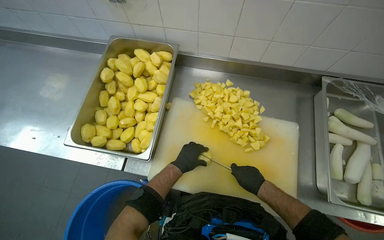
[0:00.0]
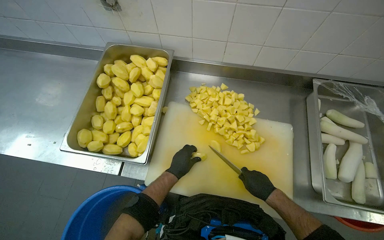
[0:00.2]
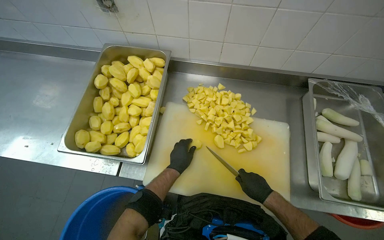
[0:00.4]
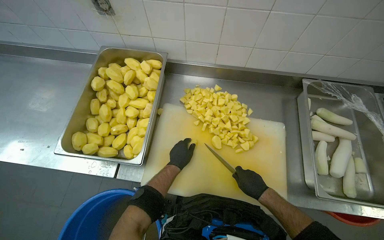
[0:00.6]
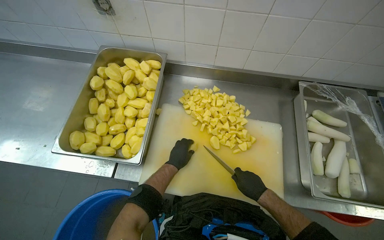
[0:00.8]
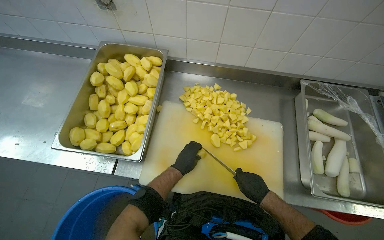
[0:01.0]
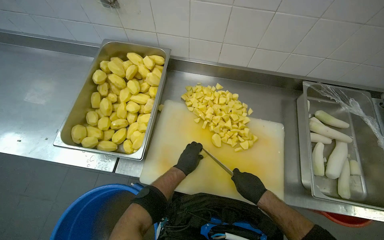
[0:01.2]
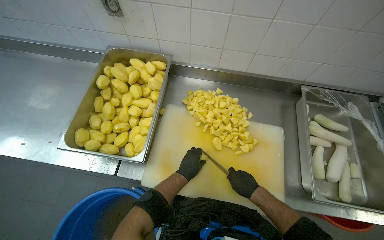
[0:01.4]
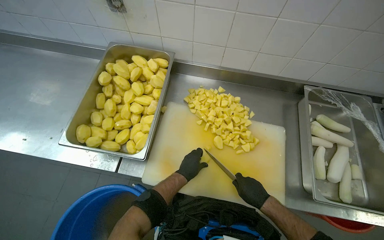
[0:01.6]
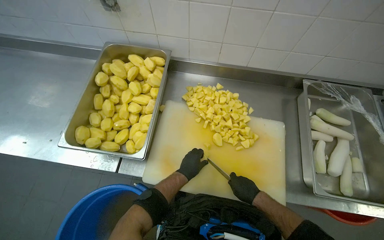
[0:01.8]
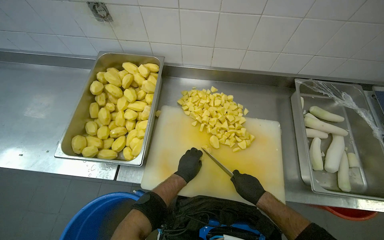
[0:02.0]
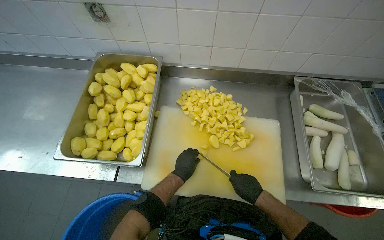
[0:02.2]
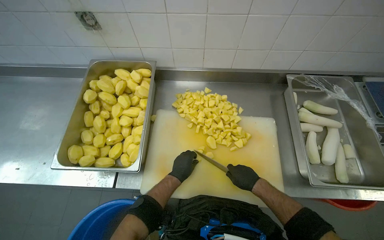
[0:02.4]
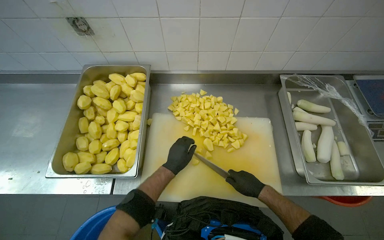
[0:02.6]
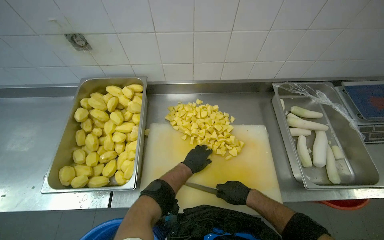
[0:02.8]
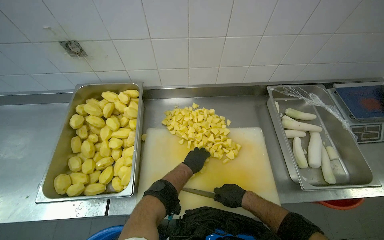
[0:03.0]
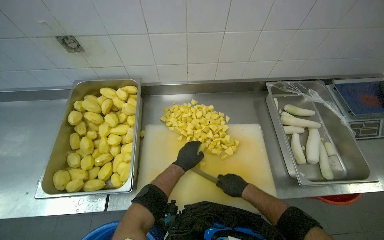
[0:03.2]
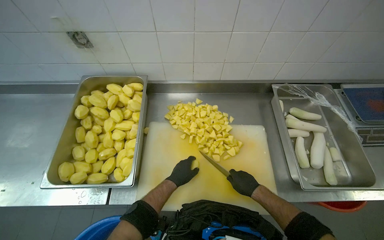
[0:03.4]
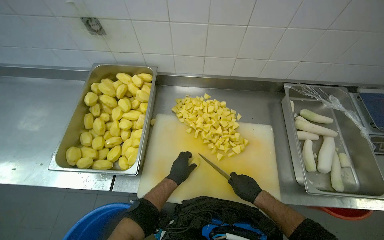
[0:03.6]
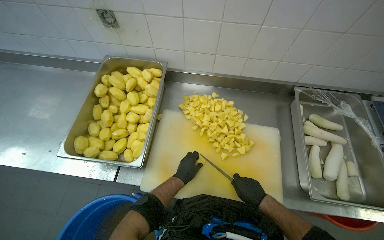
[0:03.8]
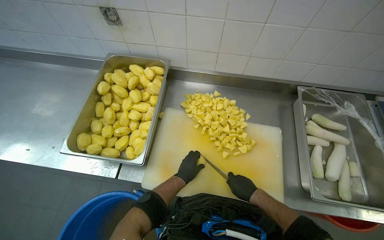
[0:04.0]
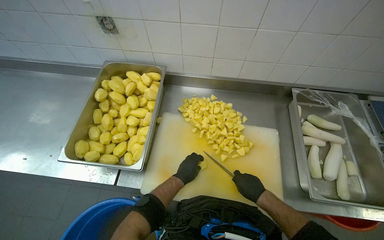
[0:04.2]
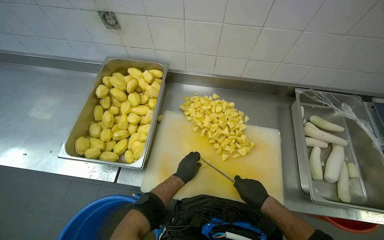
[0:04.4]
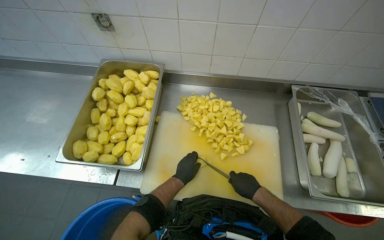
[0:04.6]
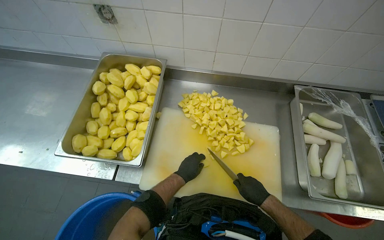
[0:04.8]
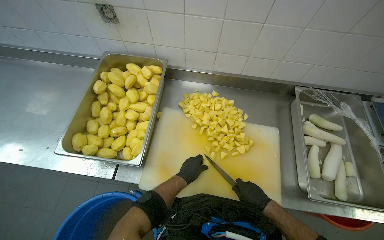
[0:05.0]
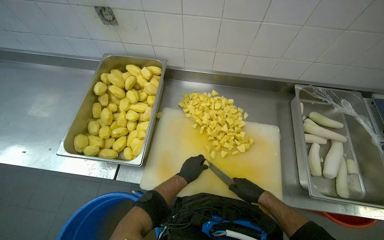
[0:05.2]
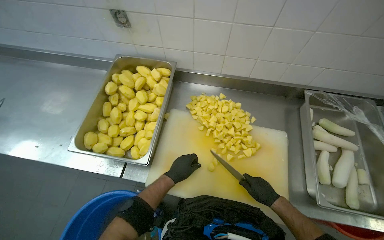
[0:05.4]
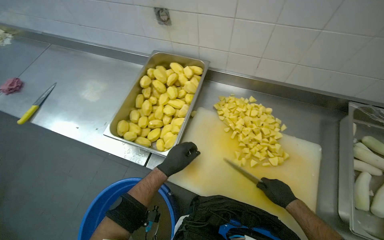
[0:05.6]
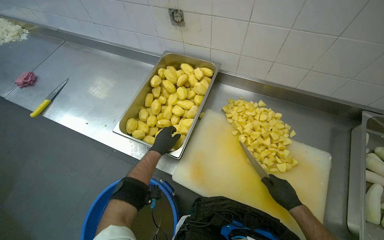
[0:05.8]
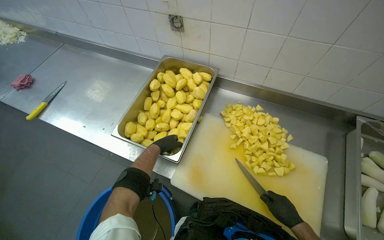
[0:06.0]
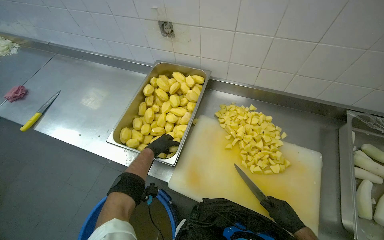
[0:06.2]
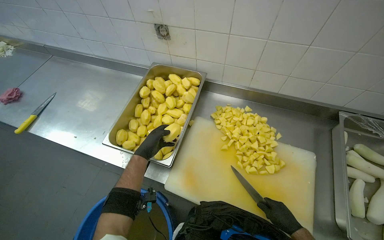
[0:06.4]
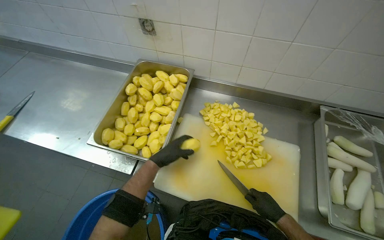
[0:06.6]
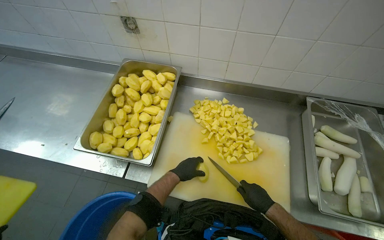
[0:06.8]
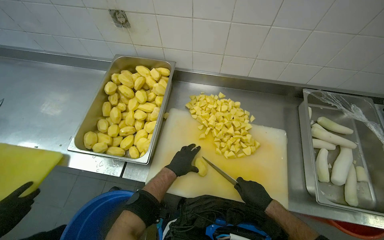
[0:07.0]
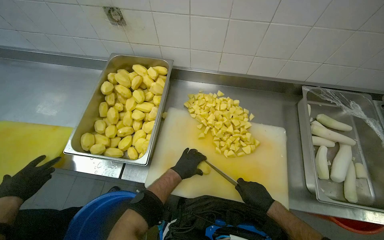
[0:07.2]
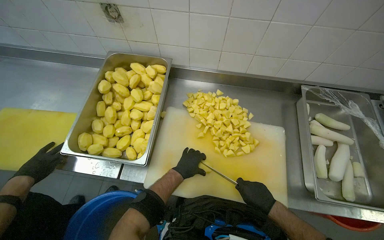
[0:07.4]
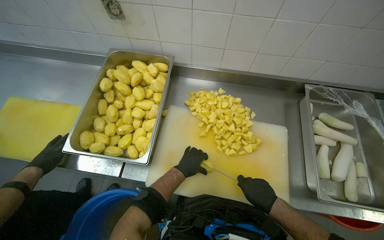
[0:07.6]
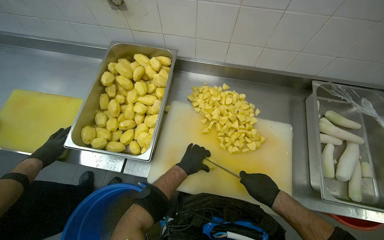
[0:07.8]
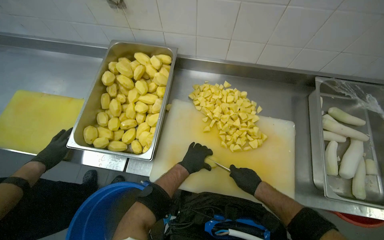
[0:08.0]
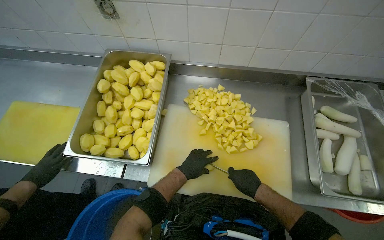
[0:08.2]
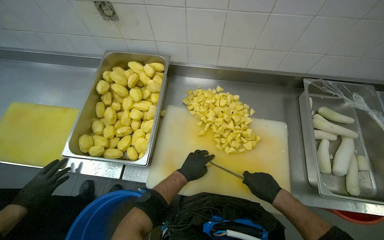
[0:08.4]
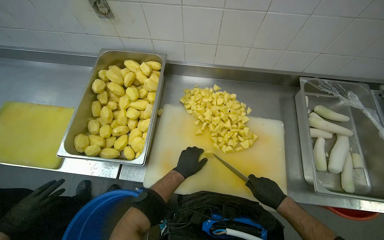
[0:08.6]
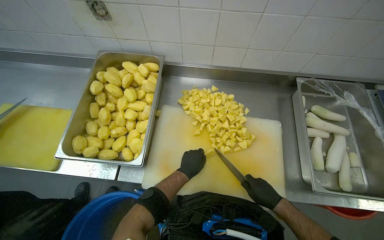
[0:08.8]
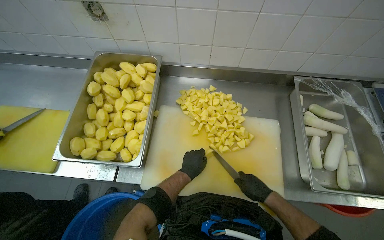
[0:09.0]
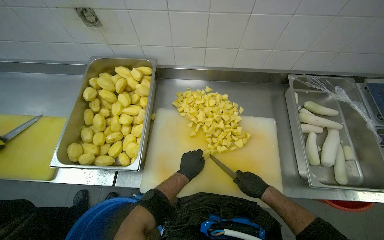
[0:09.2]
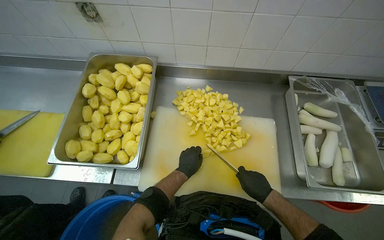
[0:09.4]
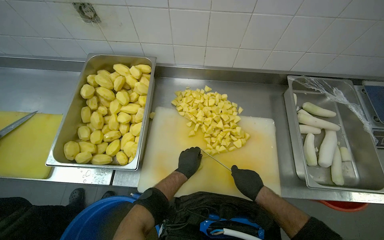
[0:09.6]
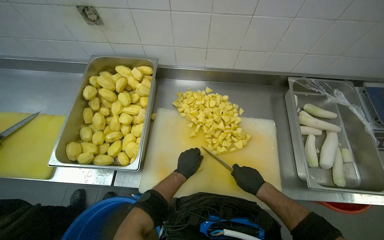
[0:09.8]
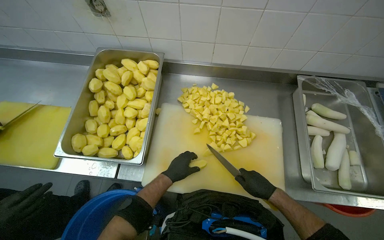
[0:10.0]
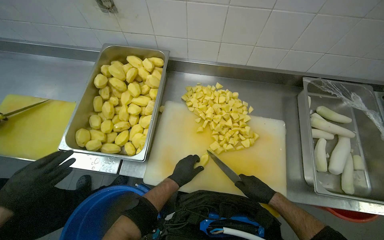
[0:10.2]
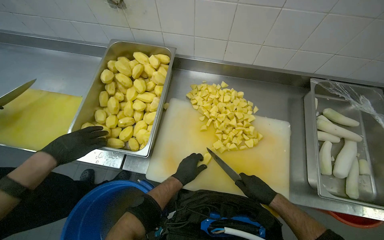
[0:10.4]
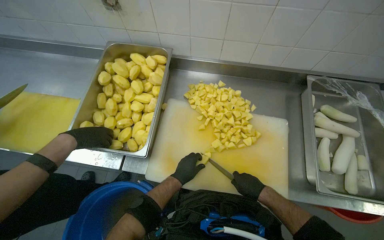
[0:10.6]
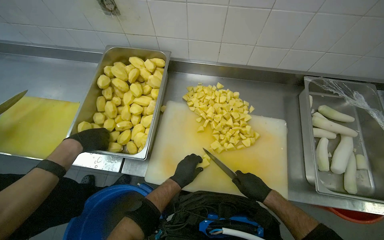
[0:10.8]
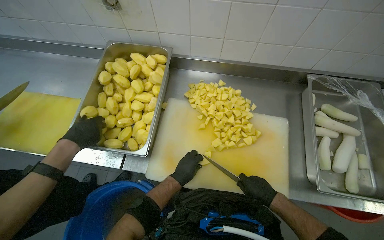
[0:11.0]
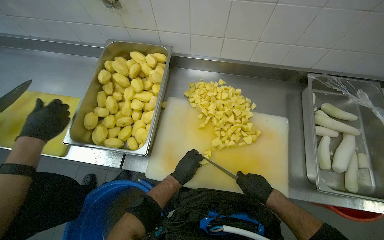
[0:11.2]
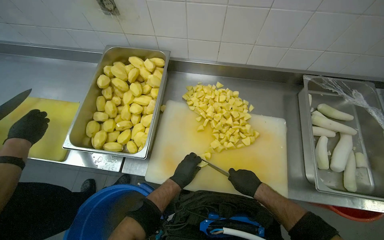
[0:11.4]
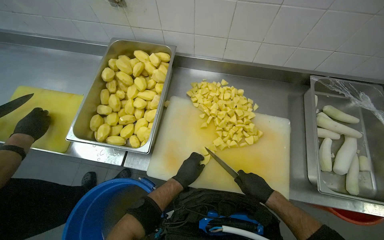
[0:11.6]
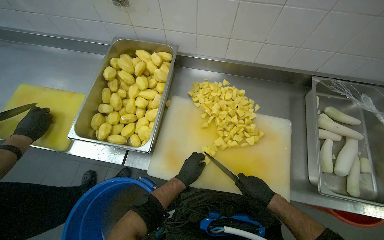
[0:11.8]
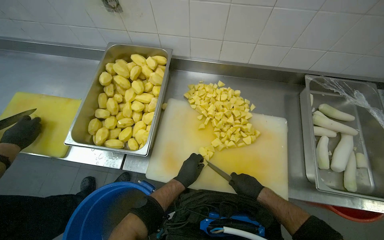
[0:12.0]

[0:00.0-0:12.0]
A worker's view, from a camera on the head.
Job: preparing food.
The whole recording: Cutting potatoes into pieces. The worker cuts peeled potatoes into smaller pieces on a cutting board.
0:00.0 to 0:01.6: The hands are busy where they are.
0:04.4 to 0:06.0: The left hand heads to the left, covering some 25 cm.
0:06.0 to 0:07.6: The left hand shifts roughly 20 cm to the right and down the picture.
0:07.6 to 0:12.0: The hands are busy where they are.

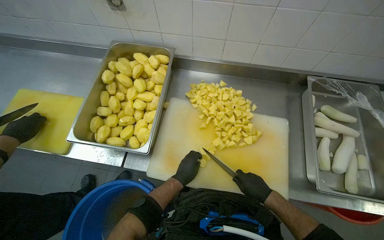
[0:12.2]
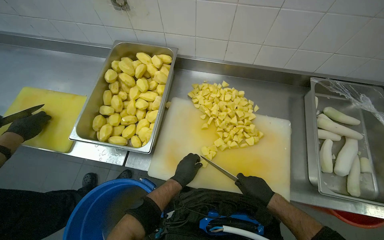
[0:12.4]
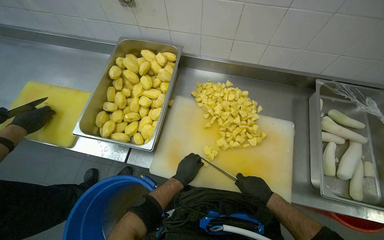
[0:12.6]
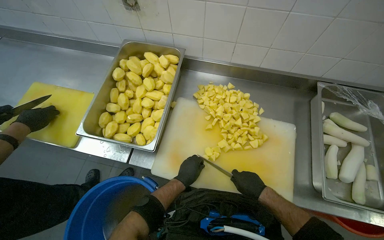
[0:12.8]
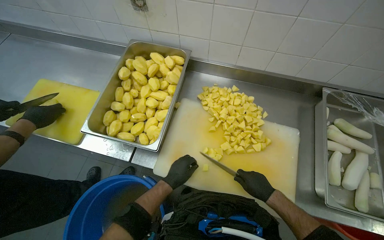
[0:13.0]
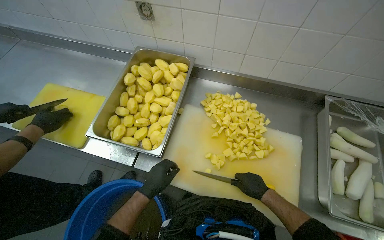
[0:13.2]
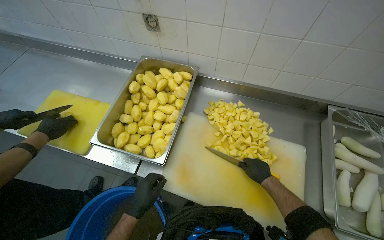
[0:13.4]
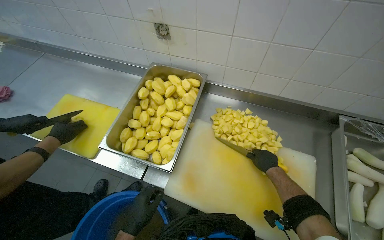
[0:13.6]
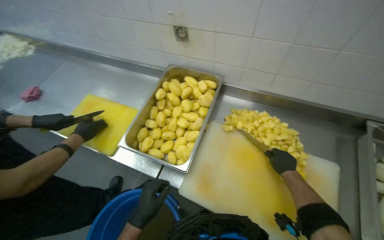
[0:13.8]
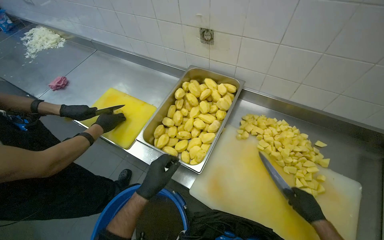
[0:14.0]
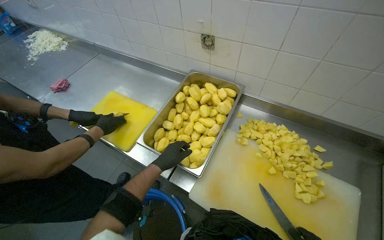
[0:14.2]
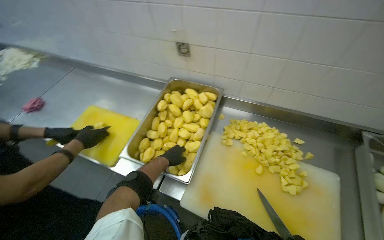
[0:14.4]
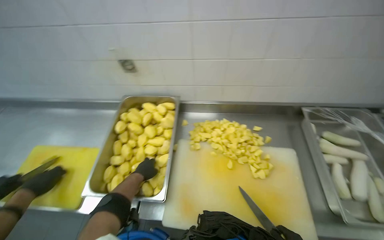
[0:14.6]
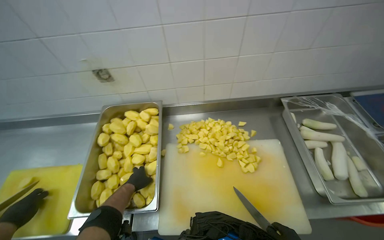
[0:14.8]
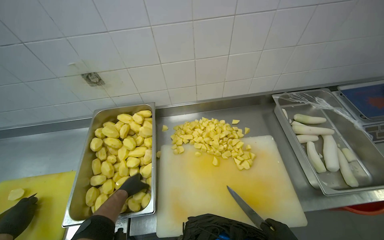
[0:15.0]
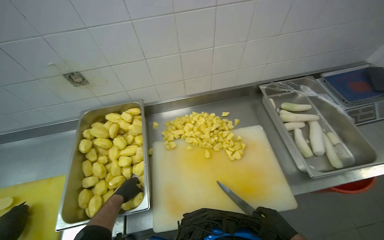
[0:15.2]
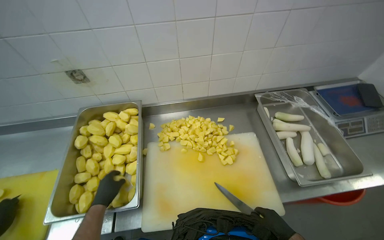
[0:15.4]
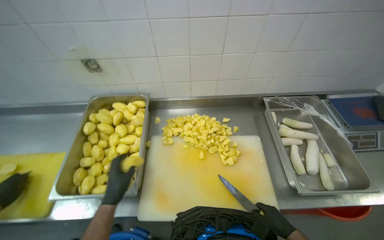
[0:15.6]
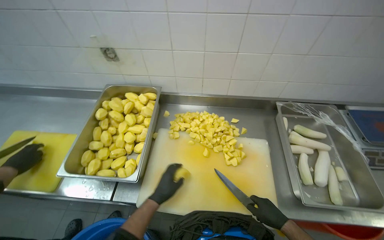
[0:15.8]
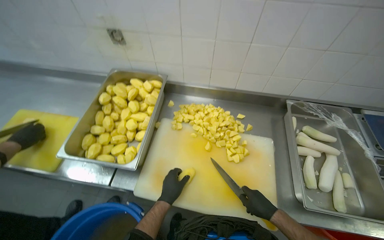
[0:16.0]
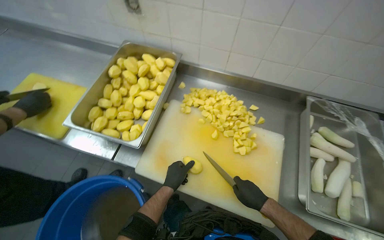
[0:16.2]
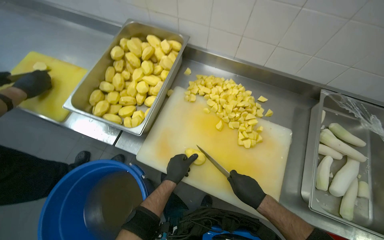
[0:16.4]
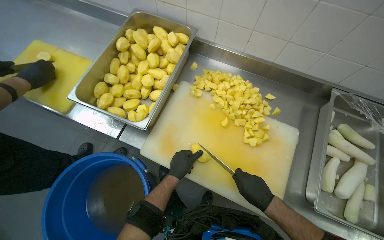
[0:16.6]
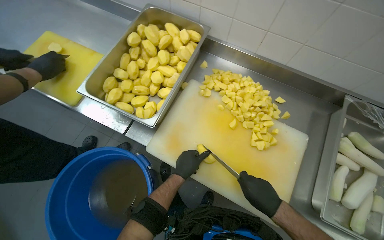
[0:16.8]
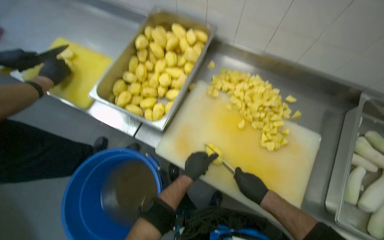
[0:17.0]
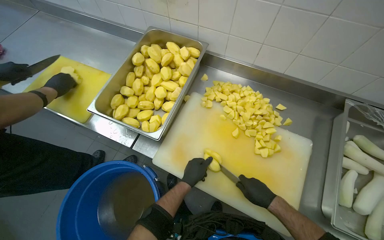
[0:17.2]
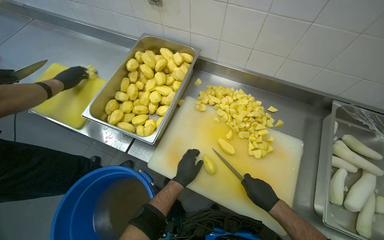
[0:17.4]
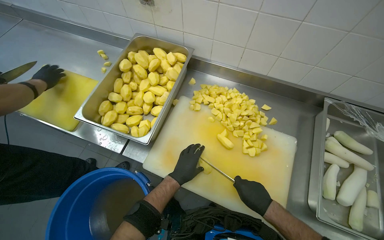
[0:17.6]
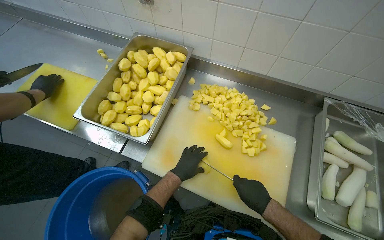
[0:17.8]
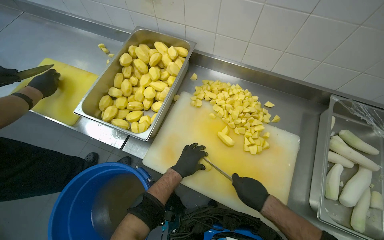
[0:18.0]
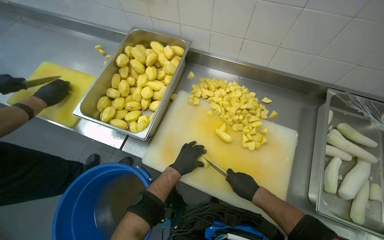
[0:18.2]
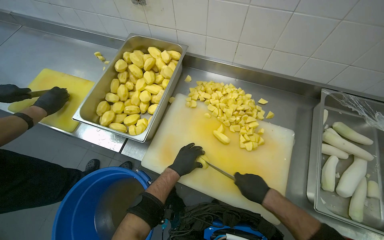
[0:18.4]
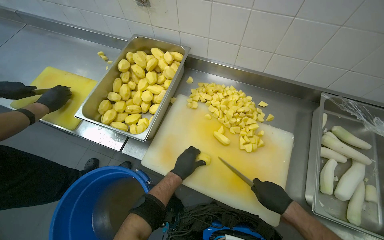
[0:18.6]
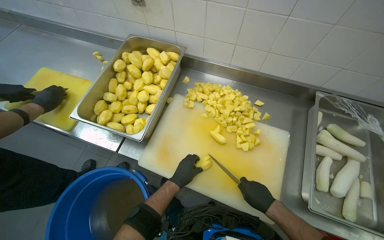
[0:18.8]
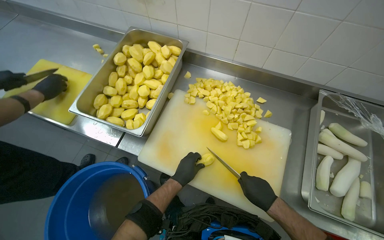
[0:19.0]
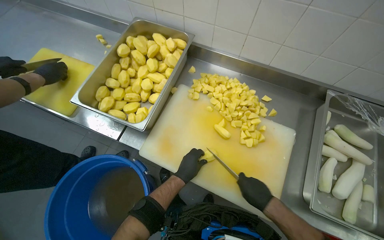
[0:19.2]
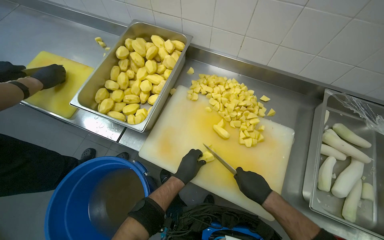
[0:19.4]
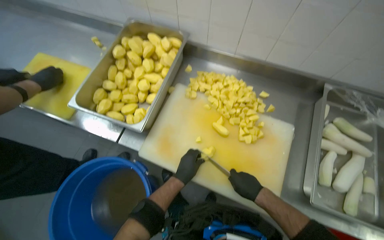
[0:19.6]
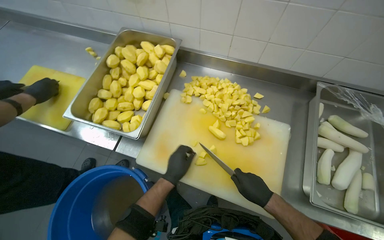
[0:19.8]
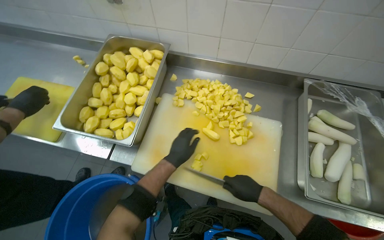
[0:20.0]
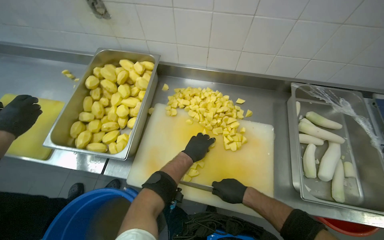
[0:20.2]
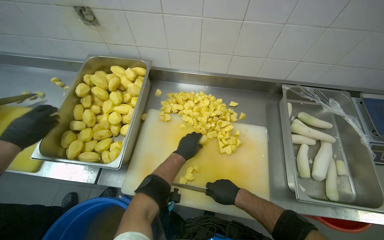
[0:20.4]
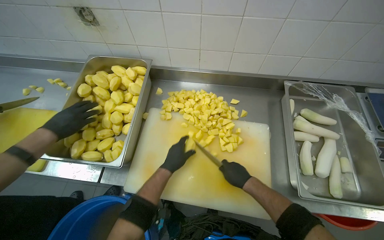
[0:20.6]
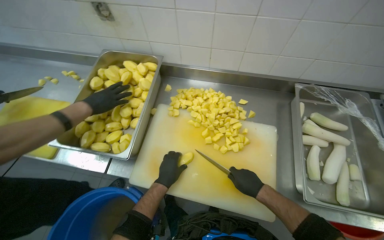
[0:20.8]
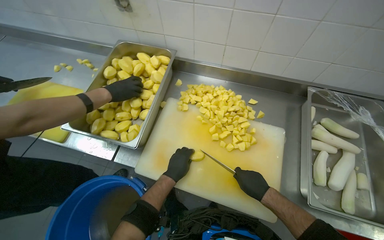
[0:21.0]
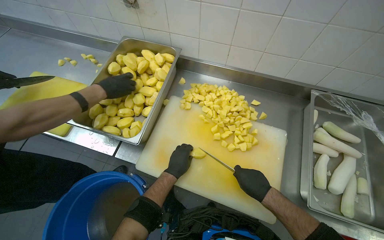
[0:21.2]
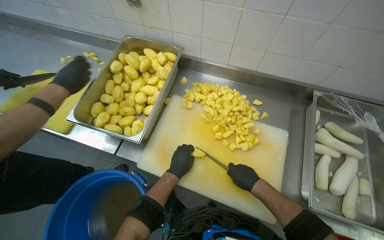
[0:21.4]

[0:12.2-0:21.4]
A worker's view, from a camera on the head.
Job: preparing food.
The whole recording: Cutting potatoes into pieces. The worker cuts peeled potatoes into smaller pieces on a cutting board.
0:12.2 to 0:13.8: The left hand is displaced to the left and nearer to the camera by about 25 cm; the right hand heads up the picture, covering approximately 25 cm.
0:13.8 to 0:15.2: The head rotates some 35 degrees to the right. The left hand is displaced farther from the camera by about 20 cm.
0:15.2 to 0:16.8: The wearer looks some 35 degrees further to the left. The view tips downward by some 15 degrees. The left hand moves to the right, about 20 cm.
0:16.8 to 0:19.8: The hands make small movements and keep their place.
